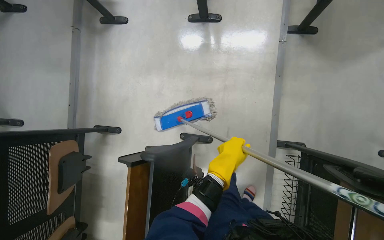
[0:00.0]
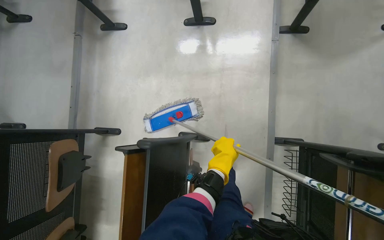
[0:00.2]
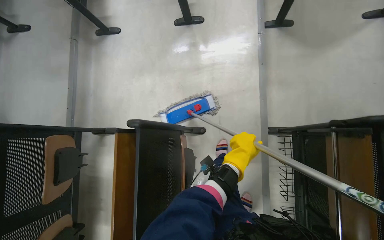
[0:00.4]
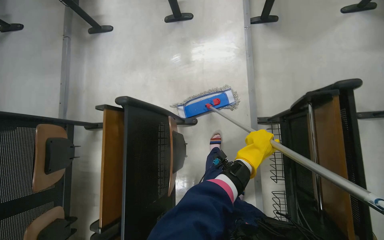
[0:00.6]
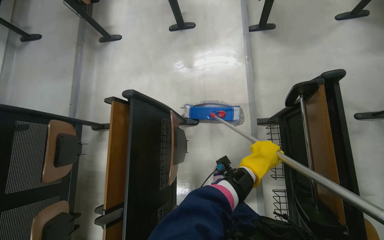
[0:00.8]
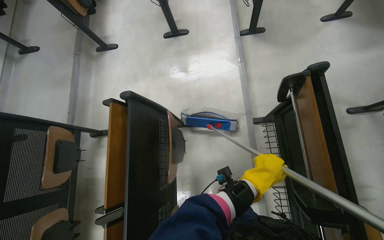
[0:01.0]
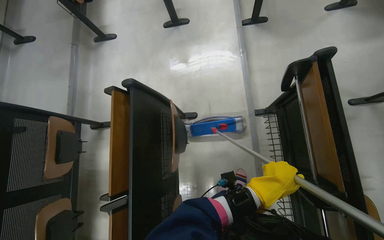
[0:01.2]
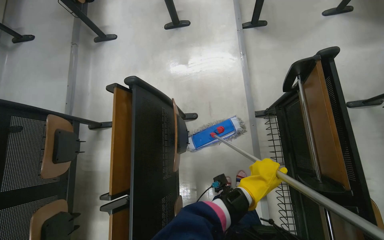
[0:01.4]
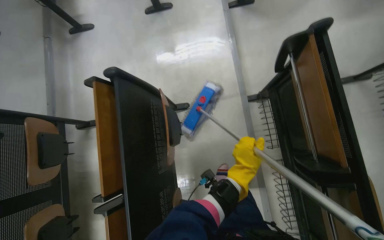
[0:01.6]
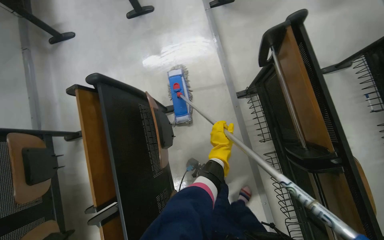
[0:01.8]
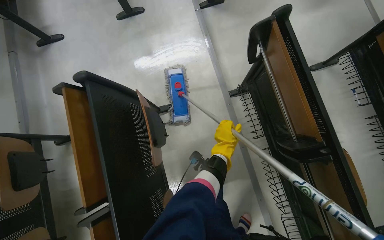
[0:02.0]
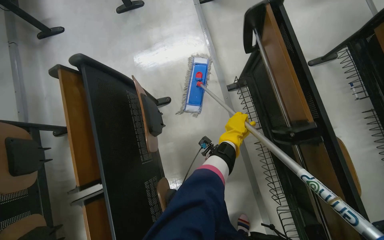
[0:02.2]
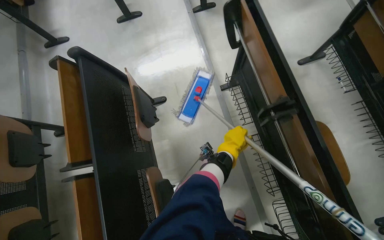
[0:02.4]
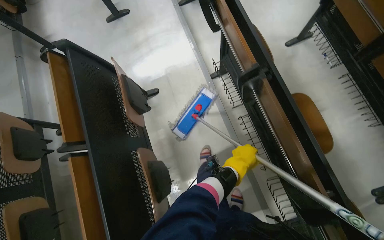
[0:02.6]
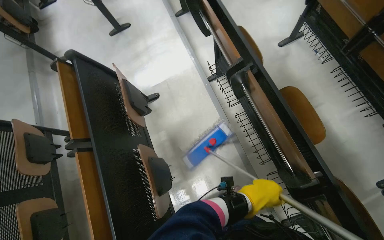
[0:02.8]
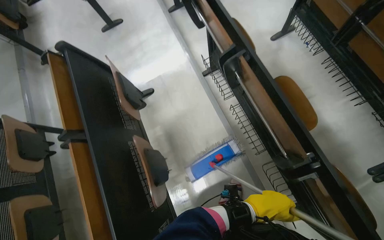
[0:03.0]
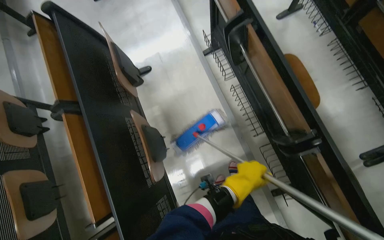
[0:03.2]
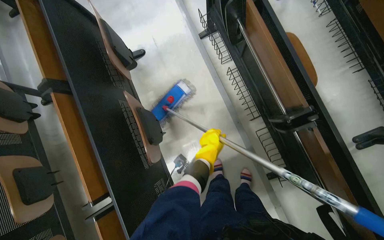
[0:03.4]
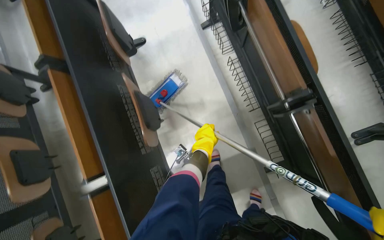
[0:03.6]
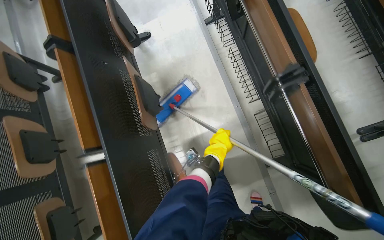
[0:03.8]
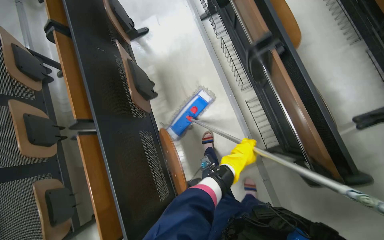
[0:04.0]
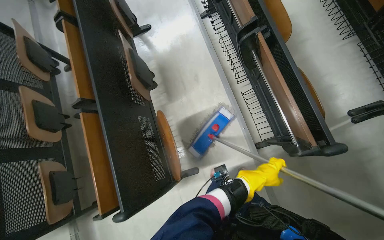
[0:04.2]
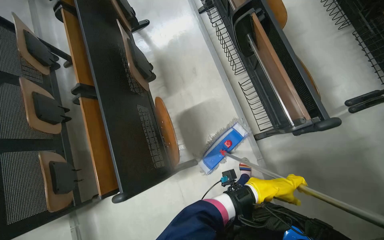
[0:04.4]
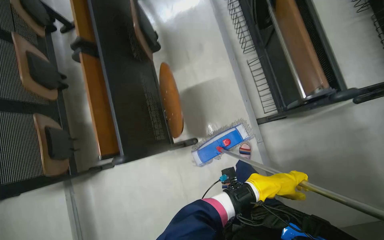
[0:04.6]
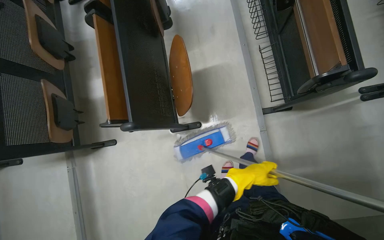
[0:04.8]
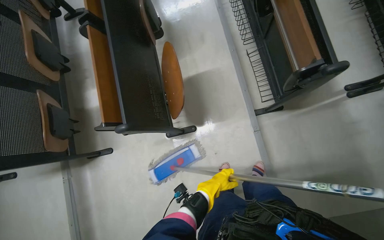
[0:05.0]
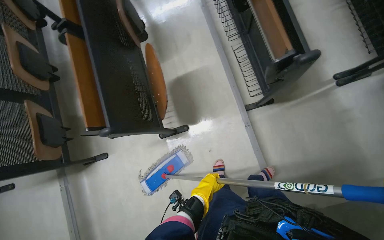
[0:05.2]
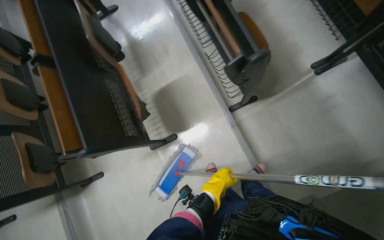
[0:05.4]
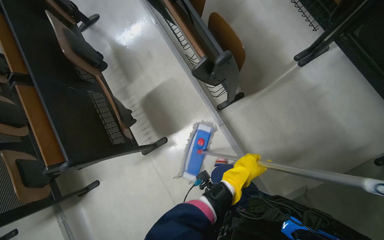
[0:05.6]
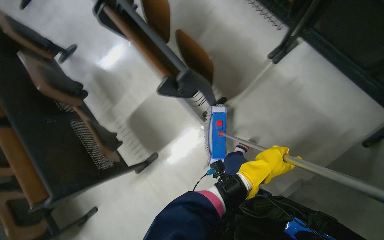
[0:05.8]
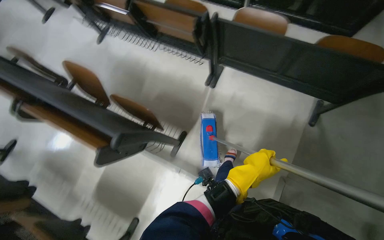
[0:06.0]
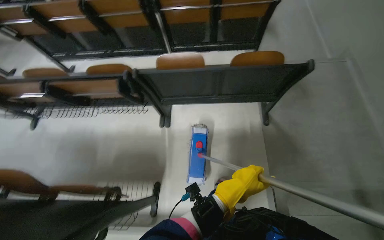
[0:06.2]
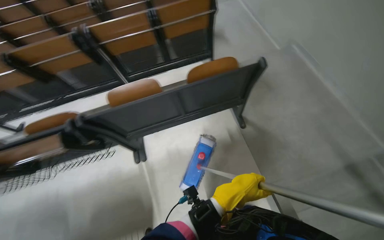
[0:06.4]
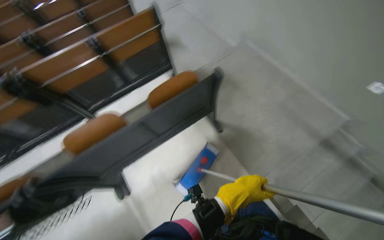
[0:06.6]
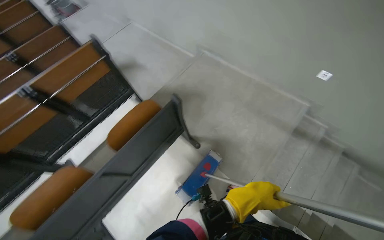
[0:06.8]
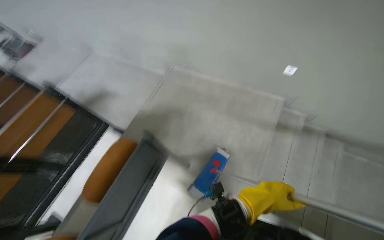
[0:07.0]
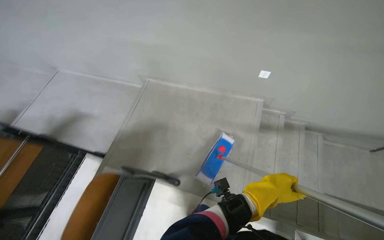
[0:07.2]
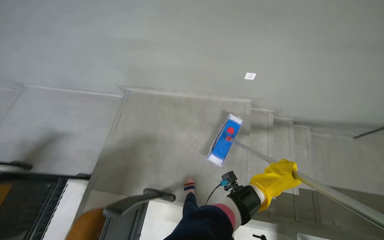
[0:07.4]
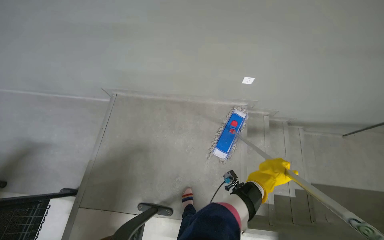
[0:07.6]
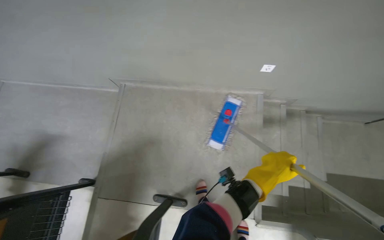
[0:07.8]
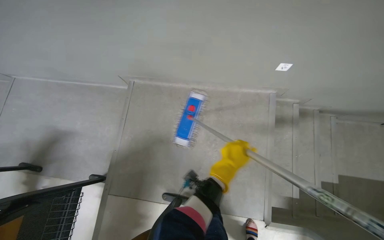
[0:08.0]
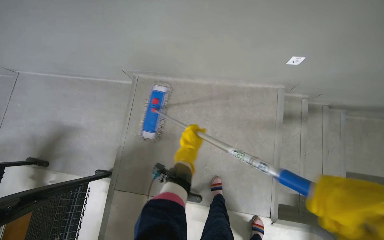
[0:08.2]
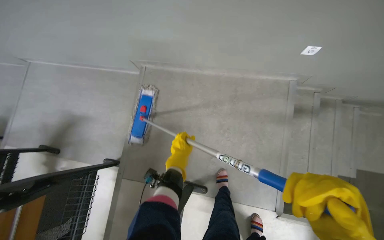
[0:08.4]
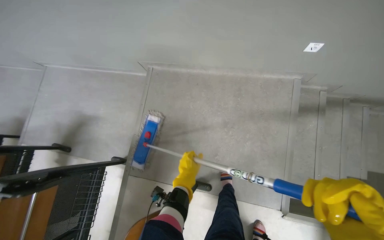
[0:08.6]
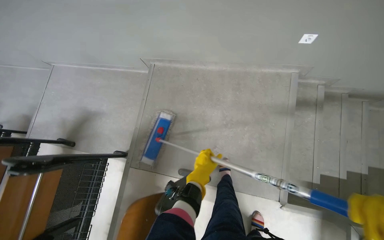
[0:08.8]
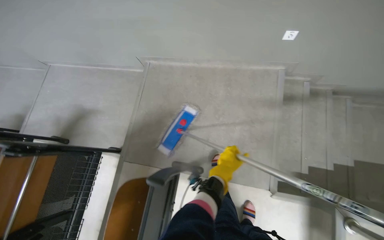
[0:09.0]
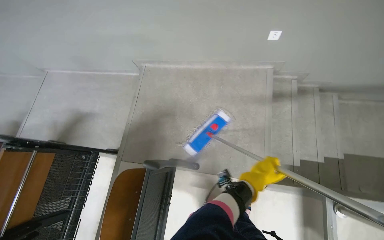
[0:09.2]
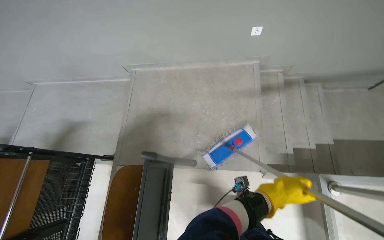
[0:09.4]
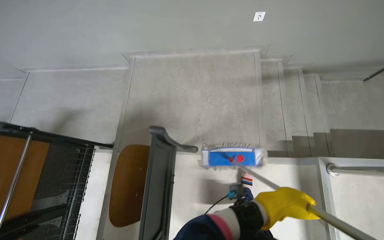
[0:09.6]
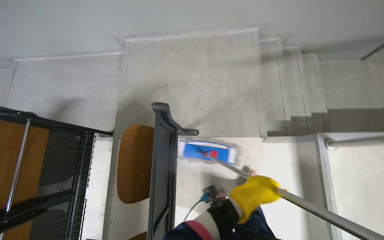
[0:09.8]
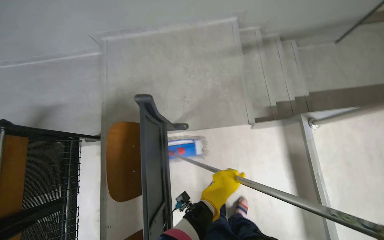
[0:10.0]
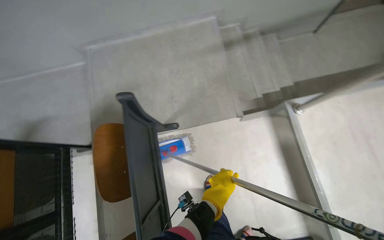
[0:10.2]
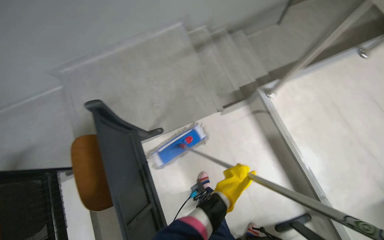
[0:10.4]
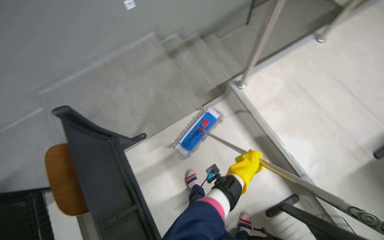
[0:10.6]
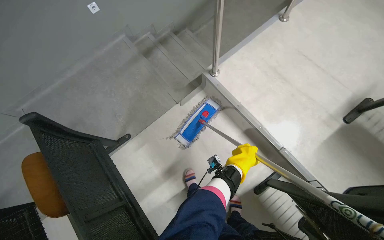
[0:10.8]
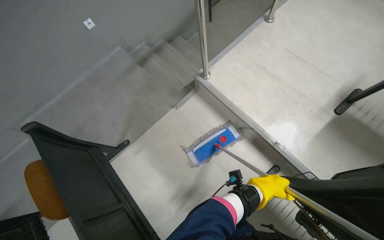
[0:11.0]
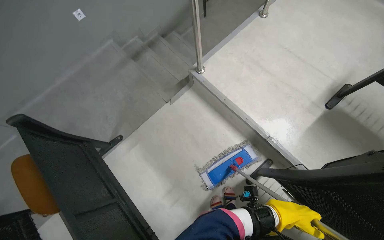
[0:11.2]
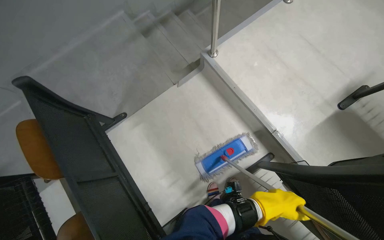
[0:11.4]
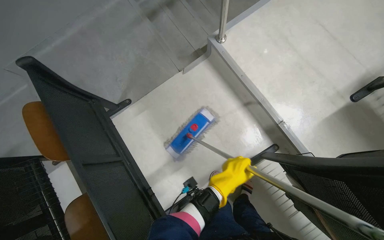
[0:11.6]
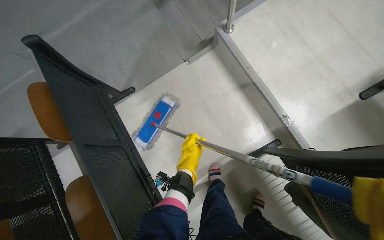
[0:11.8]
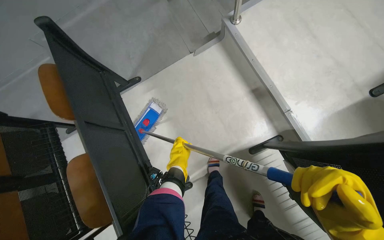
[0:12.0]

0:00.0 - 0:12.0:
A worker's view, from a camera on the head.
Job: mopping floor.
The whole recording: Mopping lecture hall floor. The worker mops the floor of the lecture hall, moving between rows of seats.
0:00.0 - 0:01.6: The head travels roughly 50 cm.
0:01.6 - 0:03.0: The camera is carried some 60 cm.
0:03.0 - 0:04.4: The camera is carried about 60 cm.
0:04.4 - 0:06.0: The head travels some 70 cm. Everything in view rotates roughly 40 degrees counterclockwise.
0:06.0 - 0:07.6: The camera is carried some 70 cm. The head rotates about 110 degrees to the right. The camera pitches upward, by roughly 35 degrees.
0:09.0 - 0:10.4: The camera is carried some 50 cm. The wearer's head swings approximately 35 degrees to the right.
0:10.4 - 0:12.0: The camera travels some 60 cm.

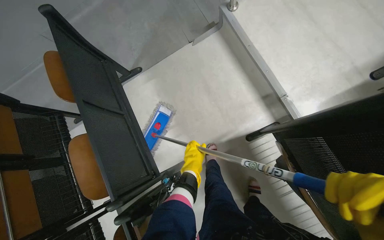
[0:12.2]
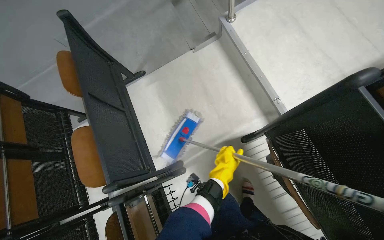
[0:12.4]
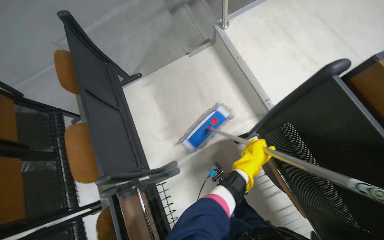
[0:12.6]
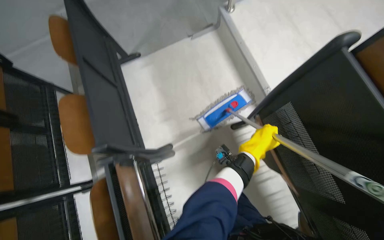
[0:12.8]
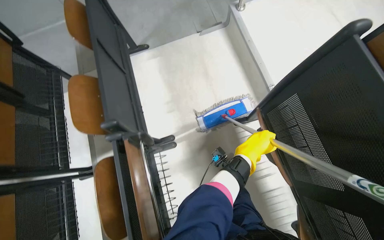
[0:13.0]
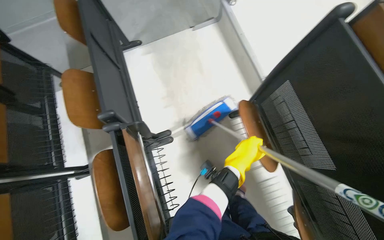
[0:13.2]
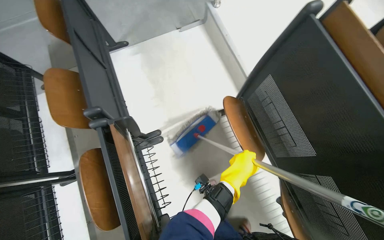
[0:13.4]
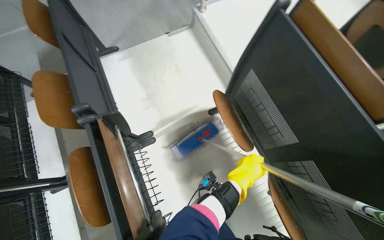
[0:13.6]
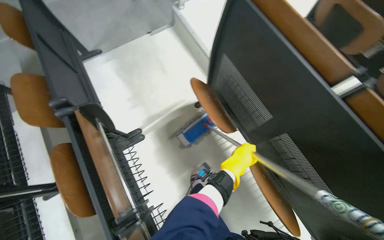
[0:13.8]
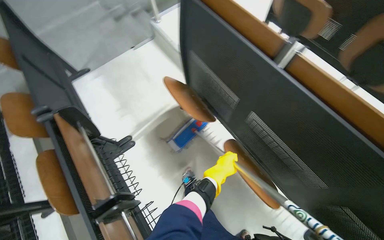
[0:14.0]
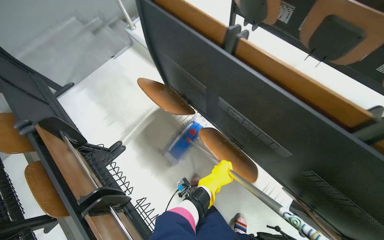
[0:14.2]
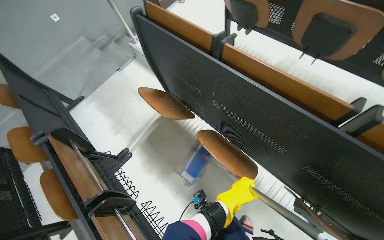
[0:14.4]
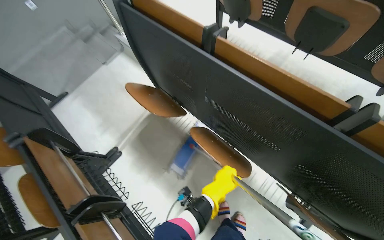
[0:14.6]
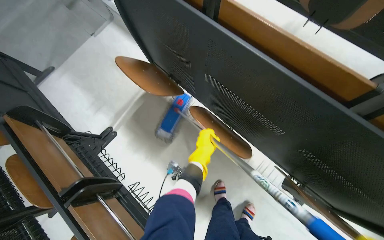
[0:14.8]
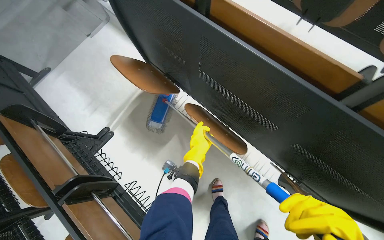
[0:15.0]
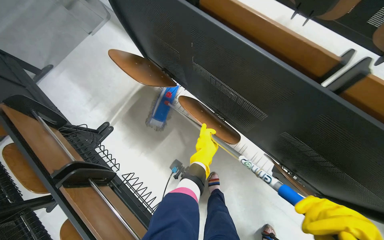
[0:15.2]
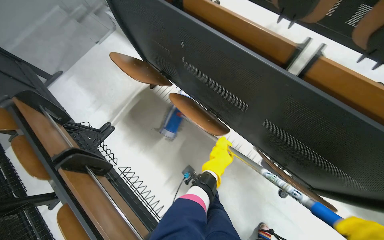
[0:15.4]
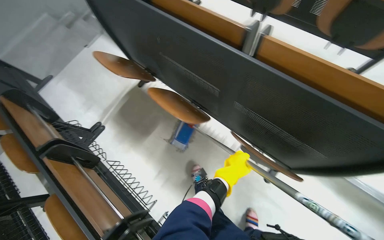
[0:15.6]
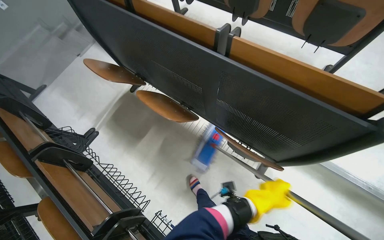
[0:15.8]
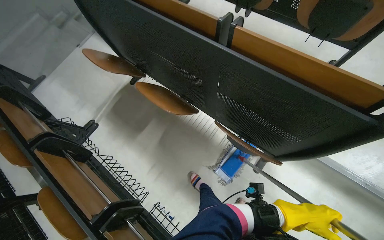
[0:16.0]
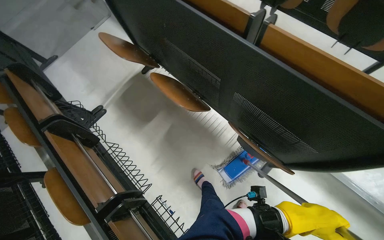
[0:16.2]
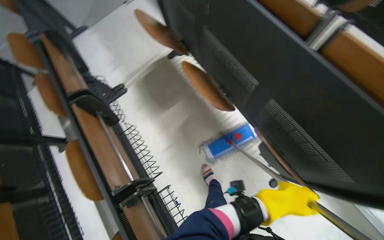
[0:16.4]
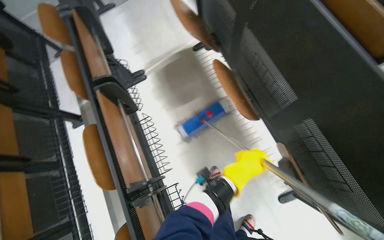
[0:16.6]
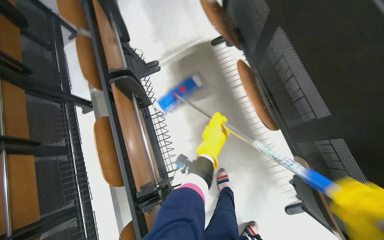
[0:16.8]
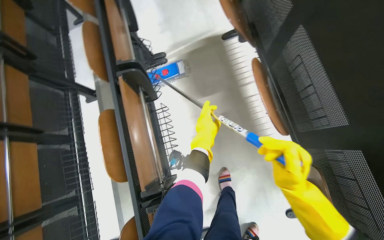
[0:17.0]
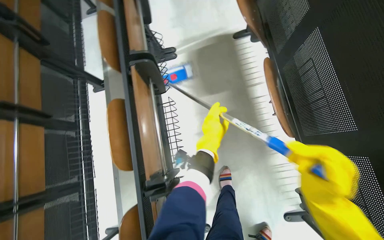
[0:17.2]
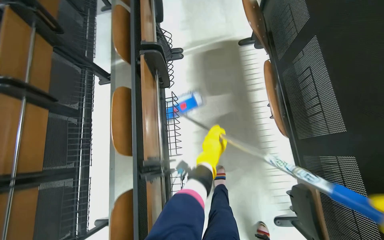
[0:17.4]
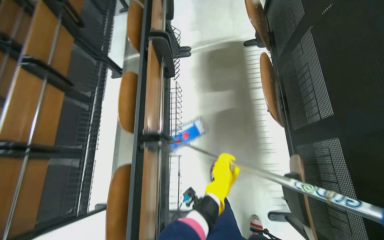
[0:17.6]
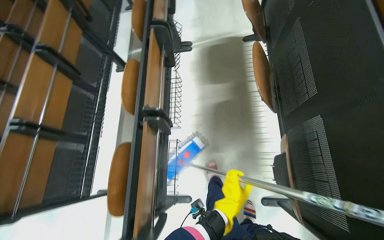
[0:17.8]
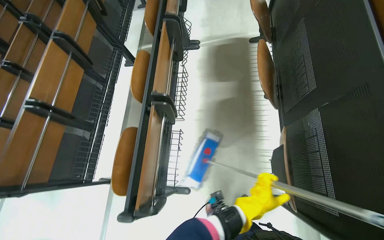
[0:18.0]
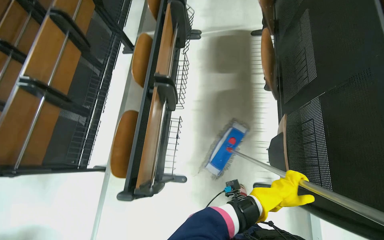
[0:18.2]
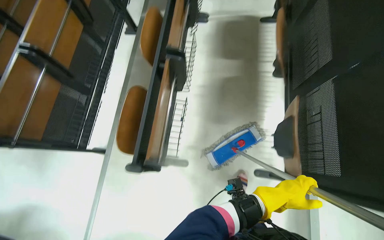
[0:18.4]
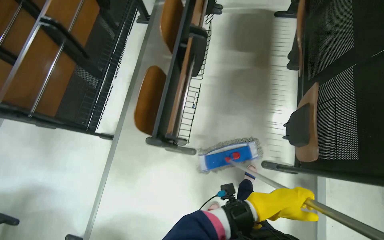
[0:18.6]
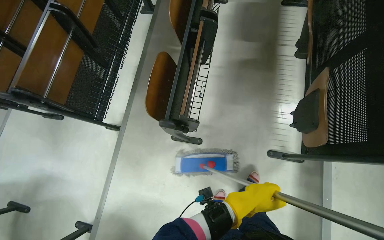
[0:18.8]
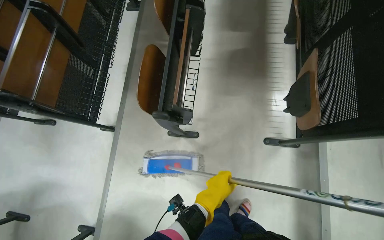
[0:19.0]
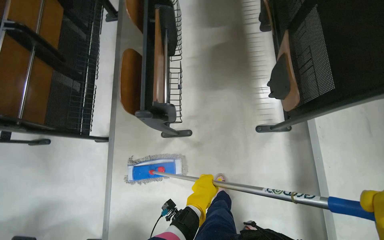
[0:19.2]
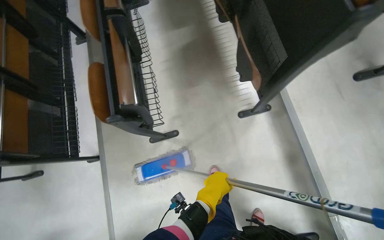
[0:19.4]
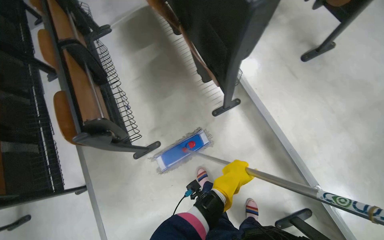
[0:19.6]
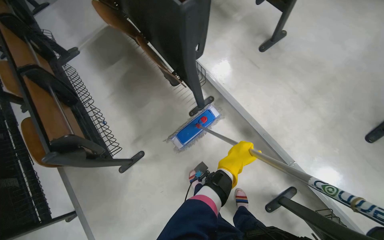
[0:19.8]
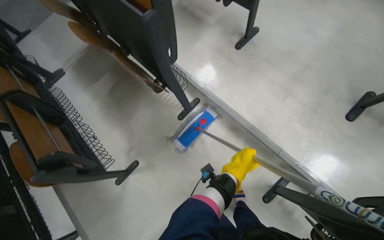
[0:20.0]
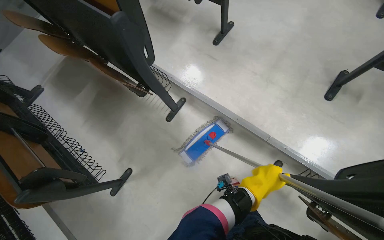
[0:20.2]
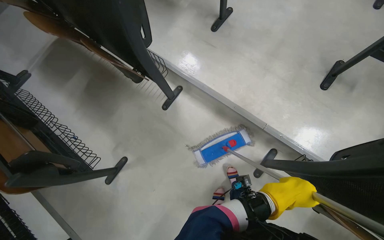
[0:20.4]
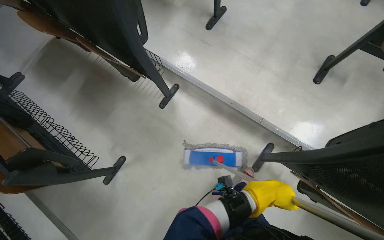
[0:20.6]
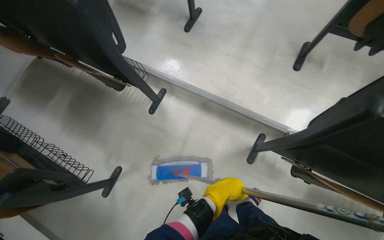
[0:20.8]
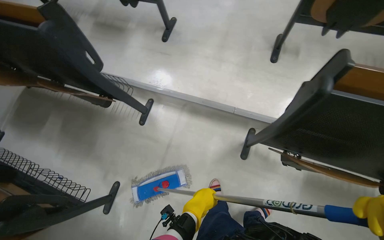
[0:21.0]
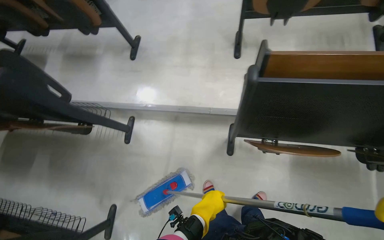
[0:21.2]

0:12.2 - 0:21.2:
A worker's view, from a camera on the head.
Job: mopping floor.
The whole recording: Mopping lecture hall floor. The worker mops the floor of the lecture hall, moving between rows of seats.
0:12.2 - 0:13.8: The head travels approximately 50 cm.
0:13.8 - 0:15.2: The camera is carried to the right, approximately 50 cm.
0:16.6 - 0:18.2: The scene turns roughly 30 degrees clockwise in the picture. The left hand shifts some 40 cm down the picture and to the right.
0:18.2 - 0:19.8: The head travels approximately 70 cm. The scene rotates counterclockwise by approximately 40 degrees.
0:19.8 - 0:21.2: The wearer moves about 50 cm. The scene turns roughly 45 degrees counterclockwise in the picture.
